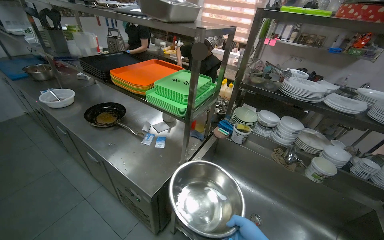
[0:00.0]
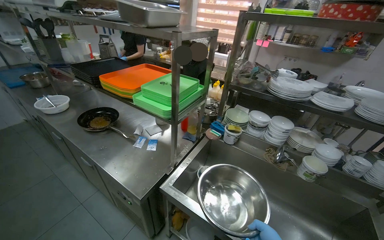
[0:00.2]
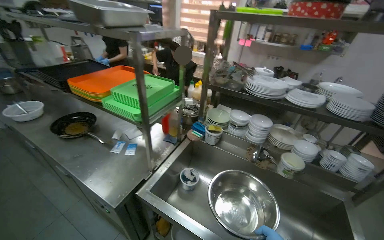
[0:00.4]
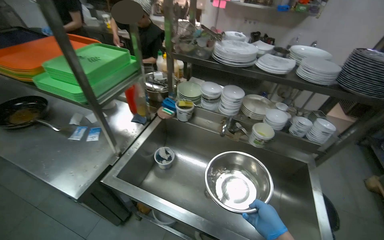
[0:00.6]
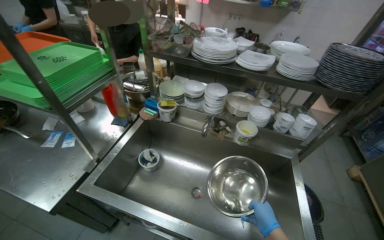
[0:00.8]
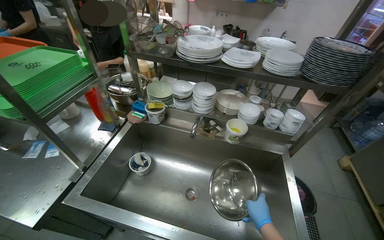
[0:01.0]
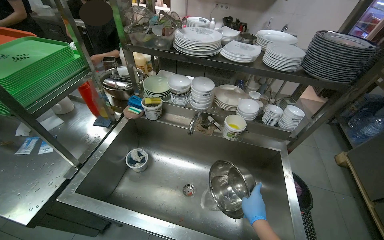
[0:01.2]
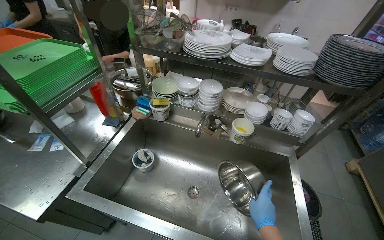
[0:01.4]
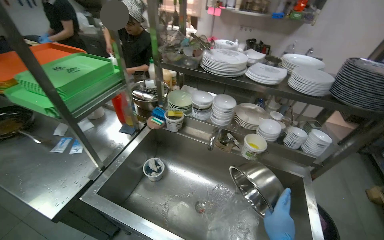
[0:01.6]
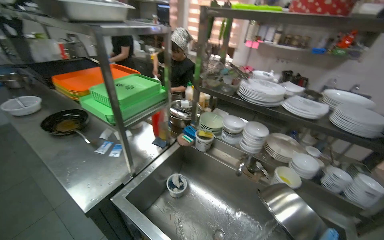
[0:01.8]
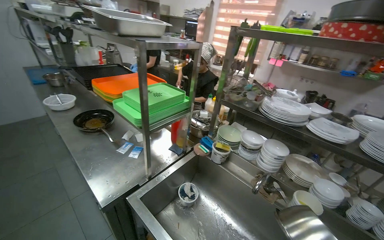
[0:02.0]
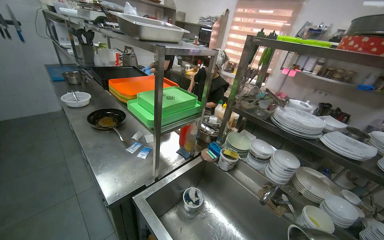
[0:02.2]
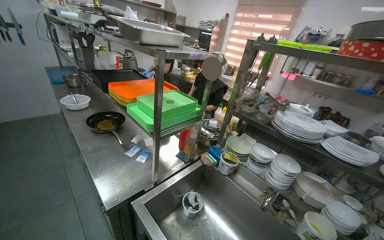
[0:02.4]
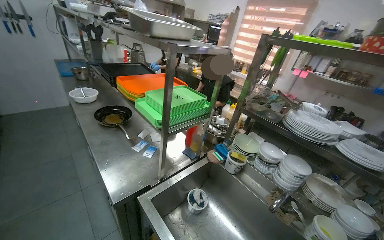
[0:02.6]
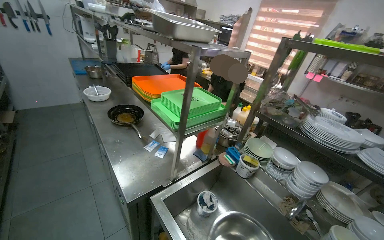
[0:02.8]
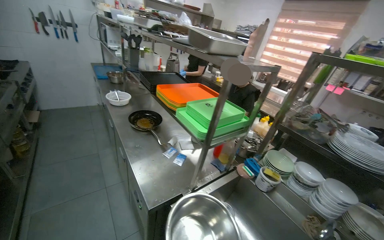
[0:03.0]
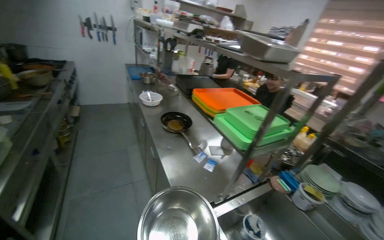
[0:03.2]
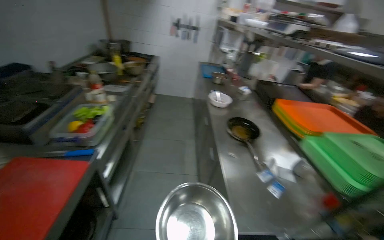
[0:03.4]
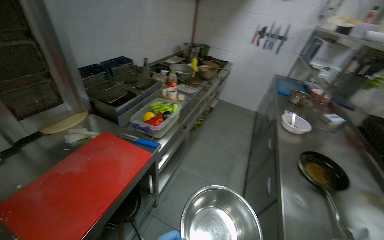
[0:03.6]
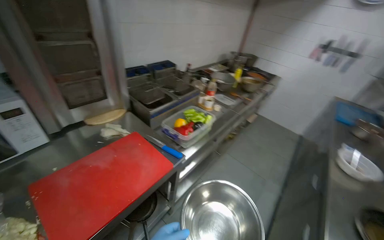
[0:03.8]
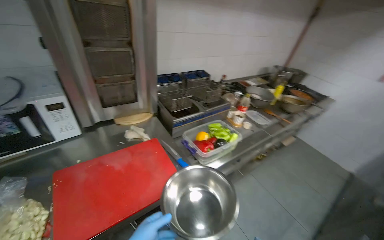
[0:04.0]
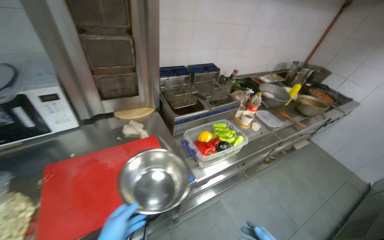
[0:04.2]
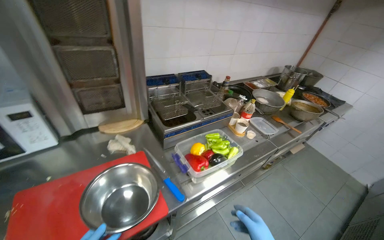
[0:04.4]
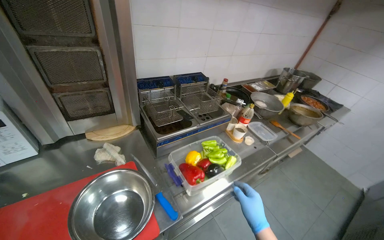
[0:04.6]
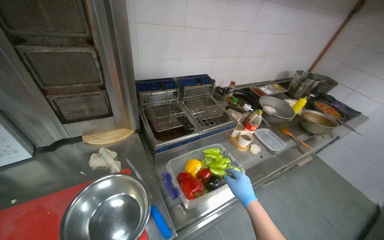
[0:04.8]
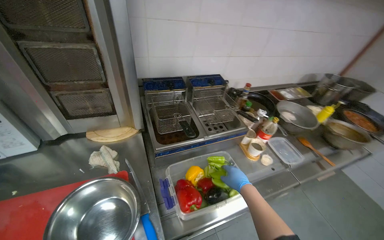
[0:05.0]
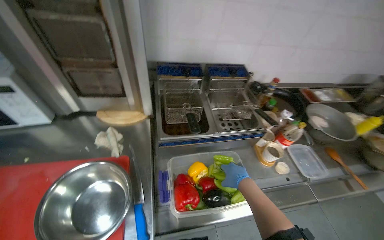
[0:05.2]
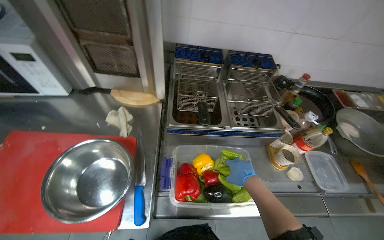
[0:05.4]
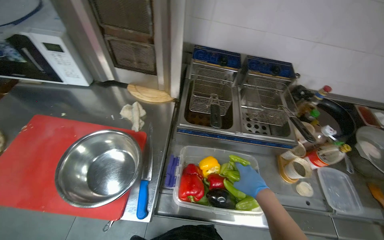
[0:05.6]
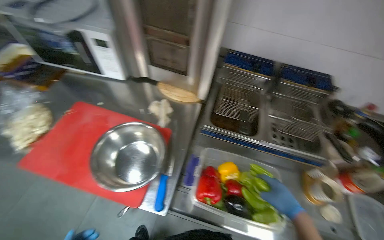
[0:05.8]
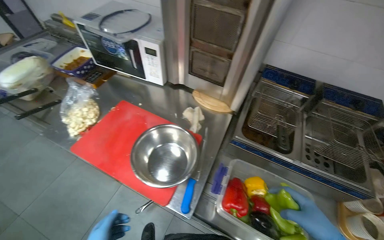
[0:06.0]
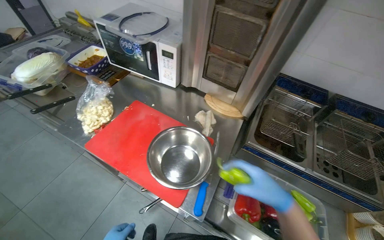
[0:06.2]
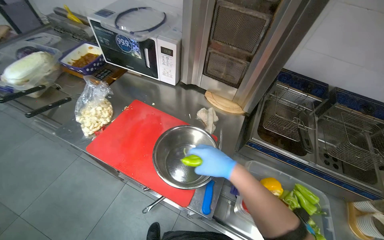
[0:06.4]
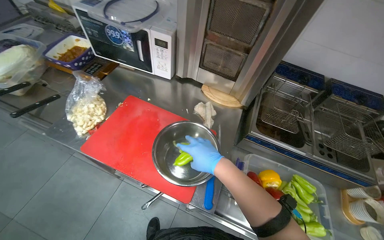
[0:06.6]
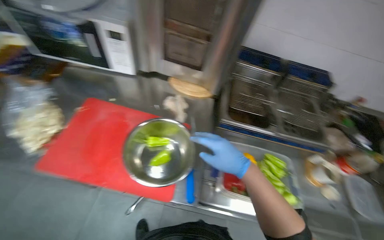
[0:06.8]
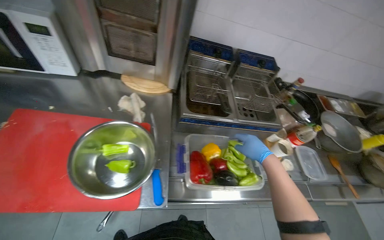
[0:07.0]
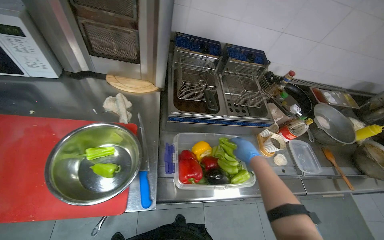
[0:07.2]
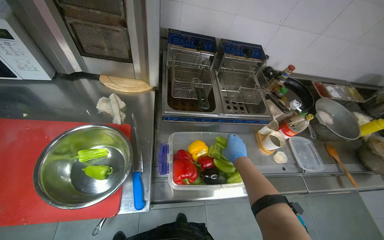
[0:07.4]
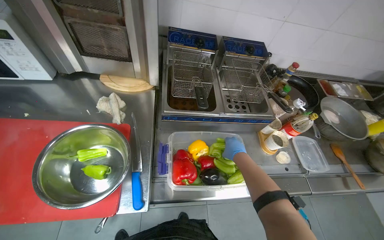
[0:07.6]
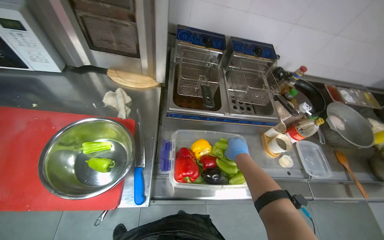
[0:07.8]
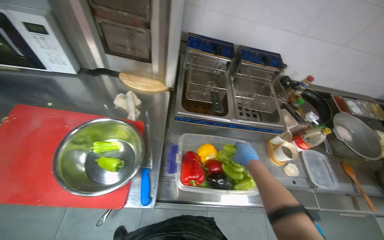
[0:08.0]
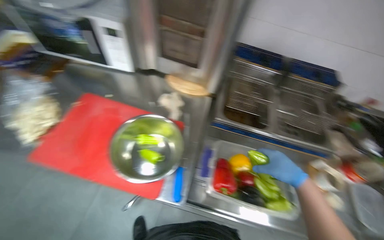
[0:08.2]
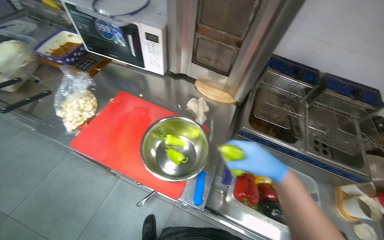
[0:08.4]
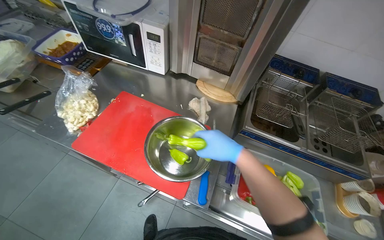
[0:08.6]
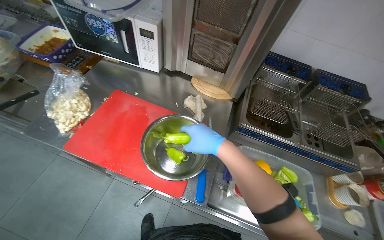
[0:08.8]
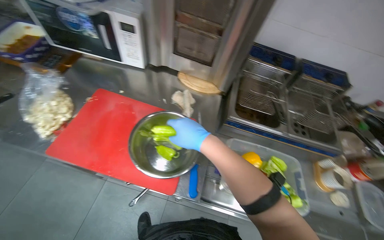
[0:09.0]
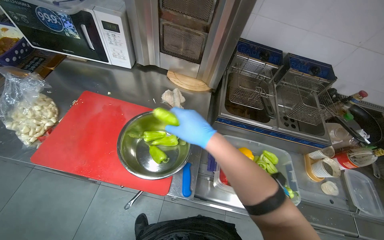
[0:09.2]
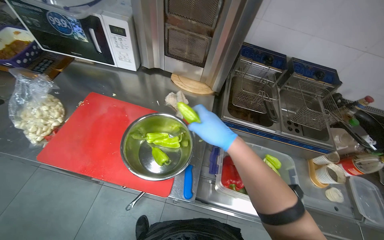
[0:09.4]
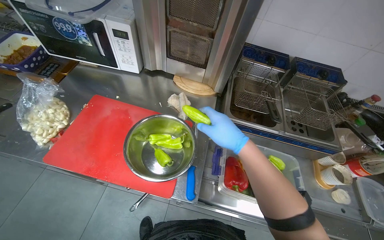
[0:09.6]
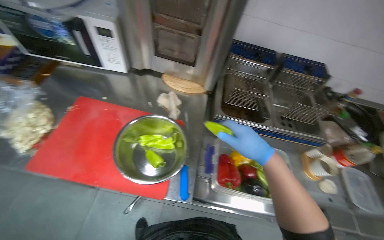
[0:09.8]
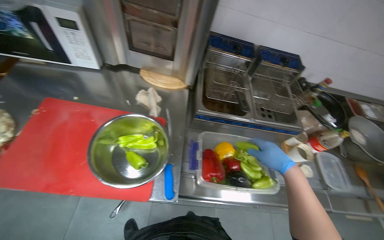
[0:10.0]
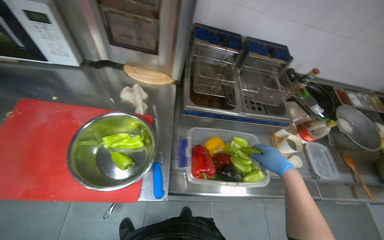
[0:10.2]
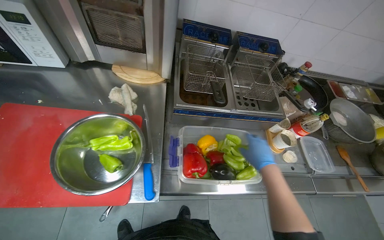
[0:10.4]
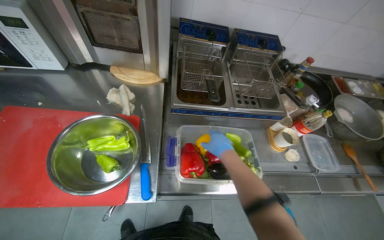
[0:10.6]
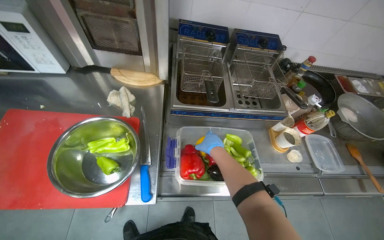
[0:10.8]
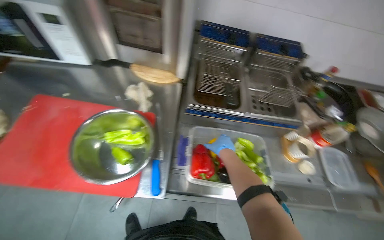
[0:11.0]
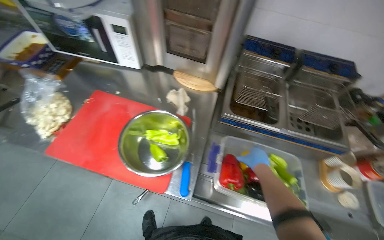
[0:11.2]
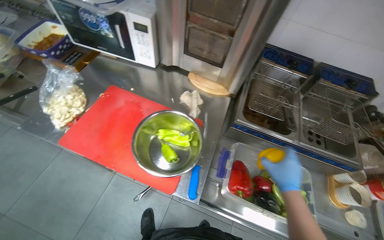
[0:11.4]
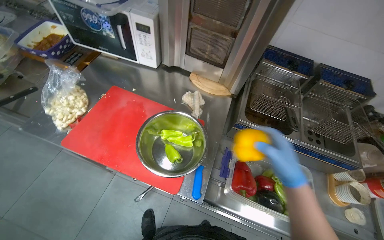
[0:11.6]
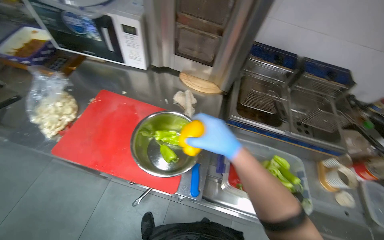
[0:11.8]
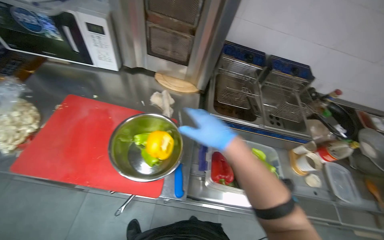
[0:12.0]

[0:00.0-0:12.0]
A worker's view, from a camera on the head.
Job: preparing food.
The whole recording: Taking component from refrigerator and washing vegetables. The worker takes the required component from the refrigerator, places vegetables into a dish, and washes them.
0:01.6 to 0:03.0: The wearer's head swings roughly 35 degrees to the left. The camera pitches upward, by some 15 degrees.
0:03.0 to 0:04.4: The camera is carried roughly 70 cm. The head rotates roughly 90 degrees to the left.
0:04.4 to 0:06.0: The head rotates about 55 degrees to the left.
0:06.0 to 0:07.6: The head turns to the right by about 30 degrees. The right hand moves farther from the camera, approximately 15 cm.
0:07.6 to 0:09.0: The wearer's head swings roughly 20 degrees to the left. The right hand heads to the left and up the picture, covering about 40 cm.
0:09.0 to 0:10.4: The head turns to the right by roughly 15 degrees. The right hand is displaced to the right and down the picture by about 40 cm.
0:10.4 to 0:12.0: The right hand shifts roughly 30 cm to the left and up the picture.

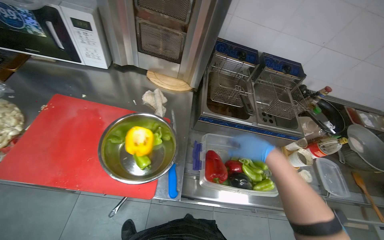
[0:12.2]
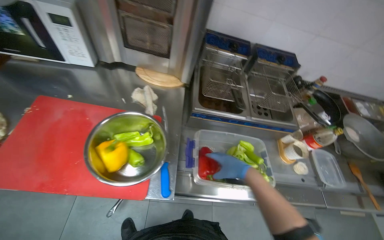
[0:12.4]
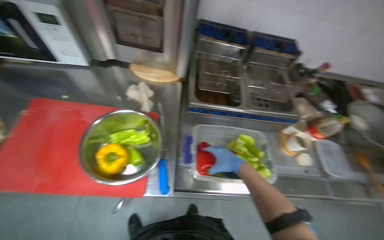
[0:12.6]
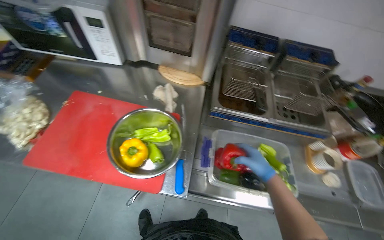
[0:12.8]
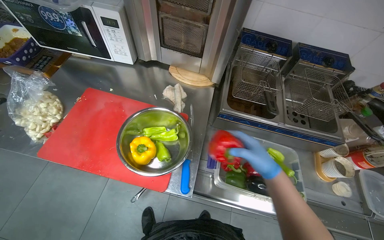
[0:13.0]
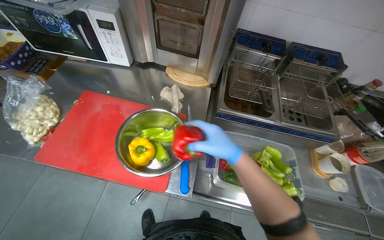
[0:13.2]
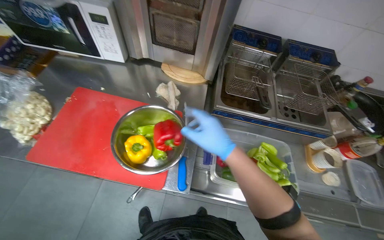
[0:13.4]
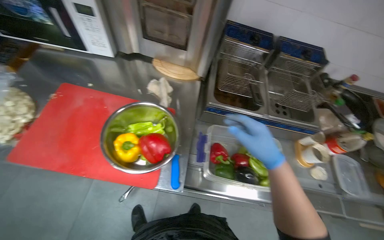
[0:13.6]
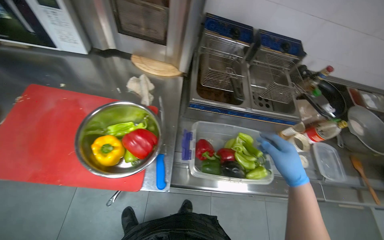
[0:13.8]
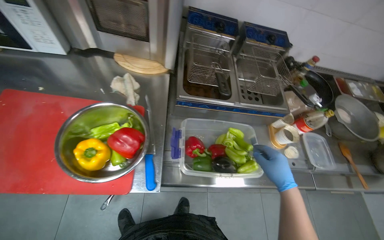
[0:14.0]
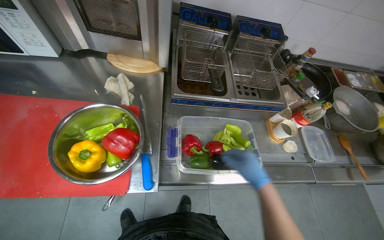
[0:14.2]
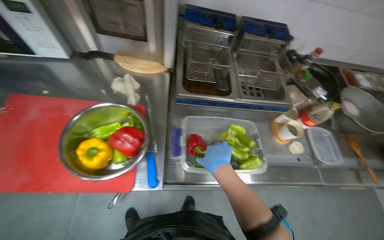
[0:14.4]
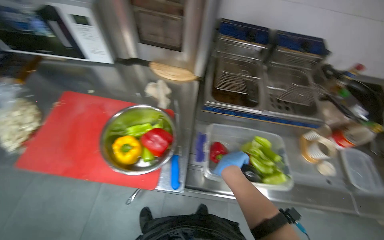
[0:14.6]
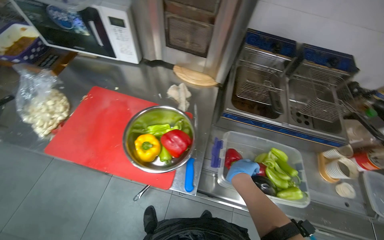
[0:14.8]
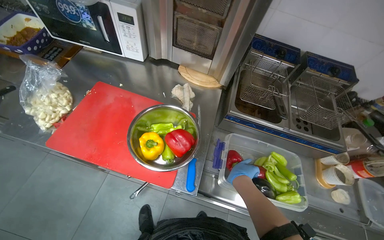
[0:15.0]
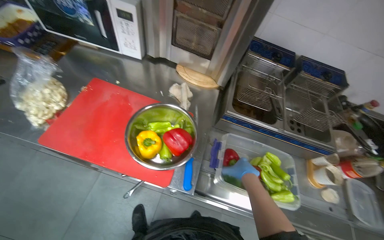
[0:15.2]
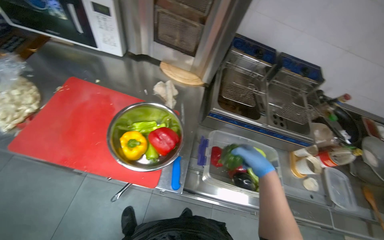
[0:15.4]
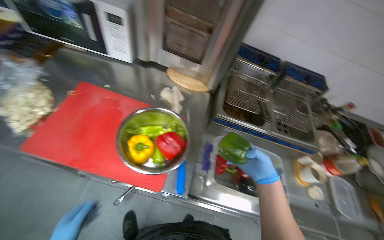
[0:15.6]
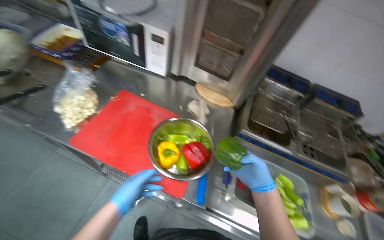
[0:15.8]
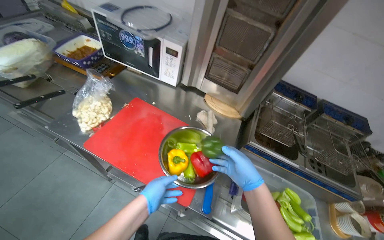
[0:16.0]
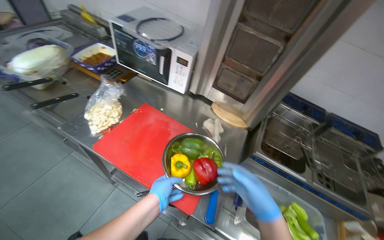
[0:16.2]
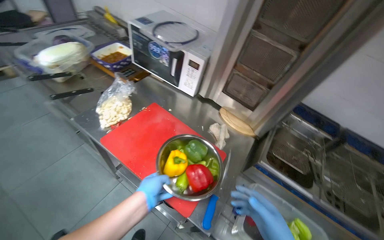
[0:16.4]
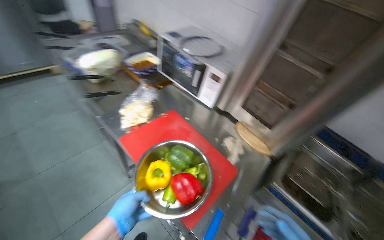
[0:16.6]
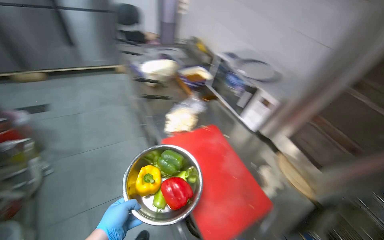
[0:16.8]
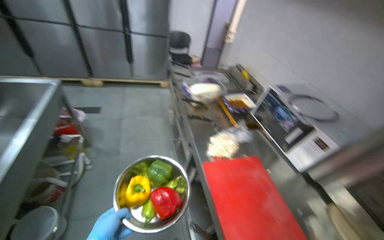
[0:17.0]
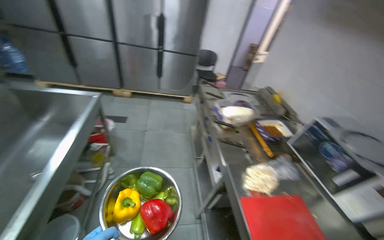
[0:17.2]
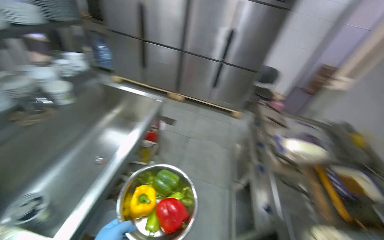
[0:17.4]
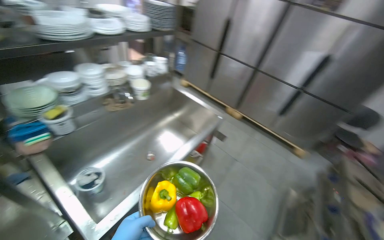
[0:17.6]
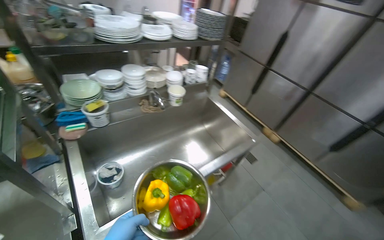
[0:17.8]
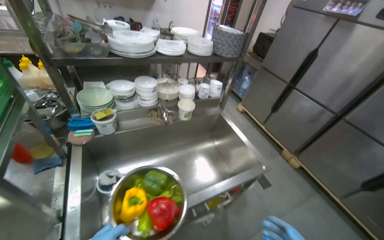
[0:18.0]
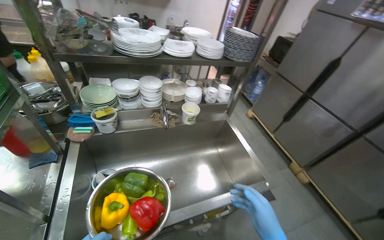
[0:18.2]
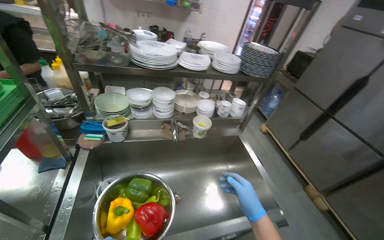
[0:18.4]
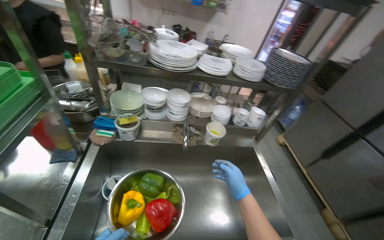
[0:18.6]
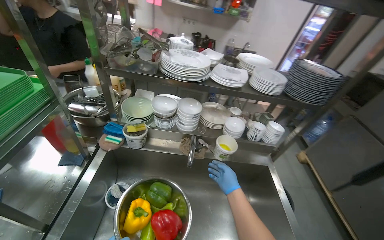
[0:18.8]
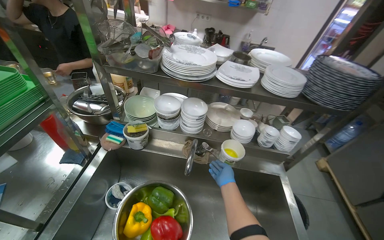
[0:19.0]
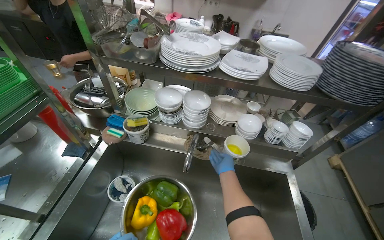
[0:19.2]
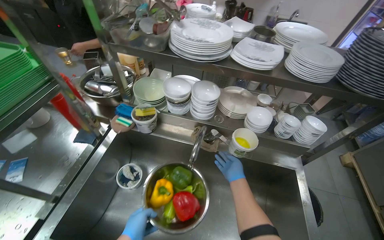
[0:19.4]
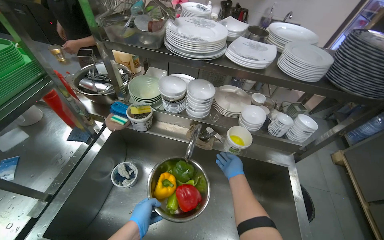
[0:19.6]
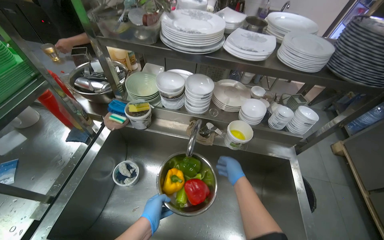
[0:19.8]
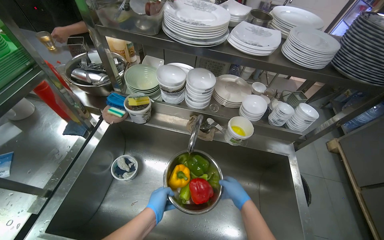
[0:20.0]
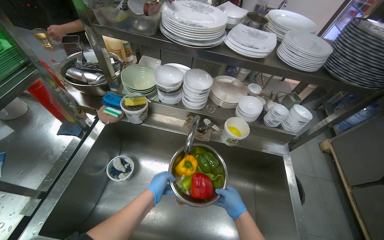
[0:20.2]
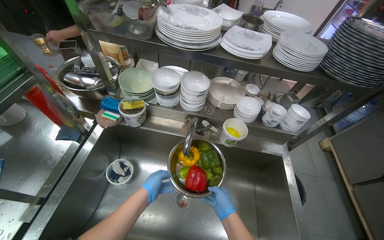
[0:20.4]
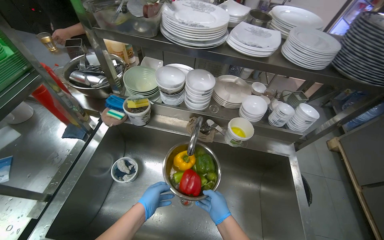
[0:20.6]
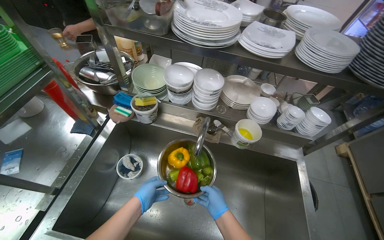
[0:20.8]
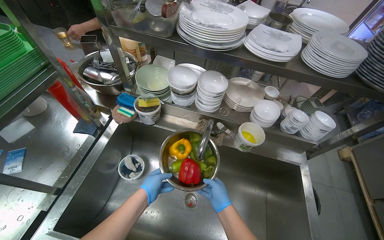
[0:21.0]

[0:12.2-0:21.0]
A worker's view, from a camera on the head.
Job: preparing food.
The whole recording: Taking component from refrigerator and washing vegetables. The worker takes the required component from the refrigerator, places vegetables into a dish, and washes them.
0:12.2 to 0:13.6: The right hand reaches about 15 cm to the left, then returns.
0:13.6 to 0:15.2: The right hand is displaced farther from the camera by about 10 cm, and moves some 15 cm to the right and comes back.
0:15.2 to 0:16.6: The head turns to the left by roughly 25 degrees. The view tilts approximately 15 degrees upward.
0:16.6 to 0:18.0: The head travels some 80 cm. The head turns to the left by some 110 degrees. The wearer looks approximately 30 degrees further upward.
0:18.0 to 0:19.6: The wearer's head swings approximately 35 degrees to the left.
0:19.6 to 0:21.0: The right hand goes approximately 15 cm to the left, nearer to the camera and down the picture.
